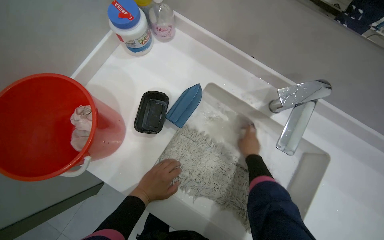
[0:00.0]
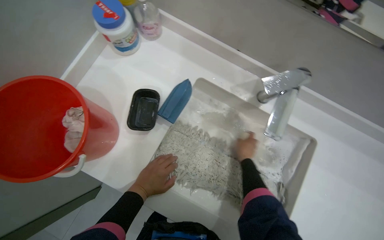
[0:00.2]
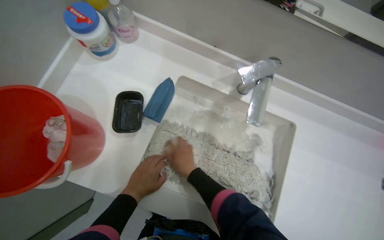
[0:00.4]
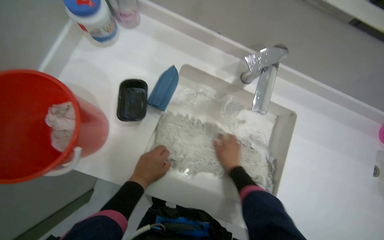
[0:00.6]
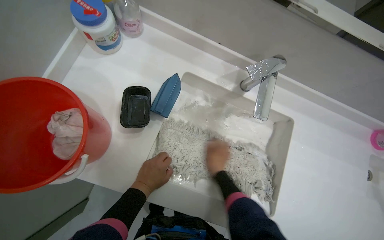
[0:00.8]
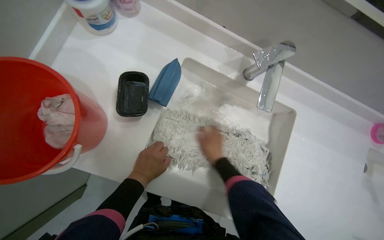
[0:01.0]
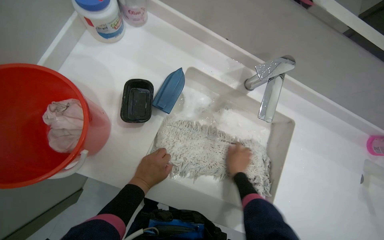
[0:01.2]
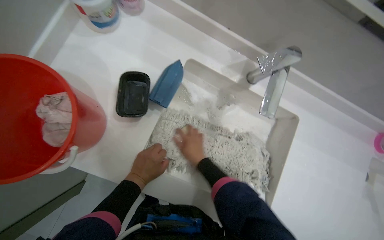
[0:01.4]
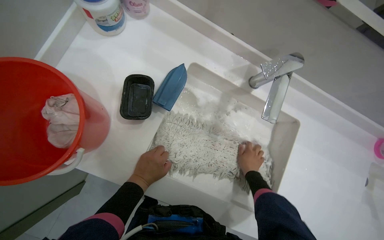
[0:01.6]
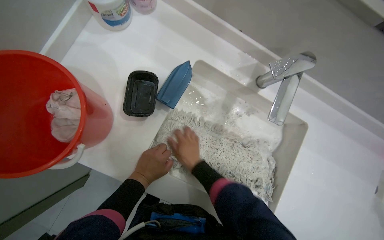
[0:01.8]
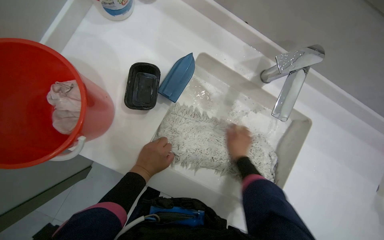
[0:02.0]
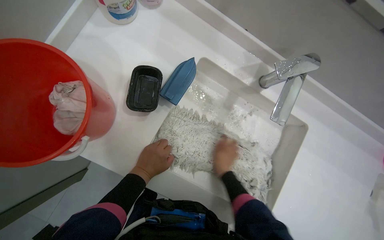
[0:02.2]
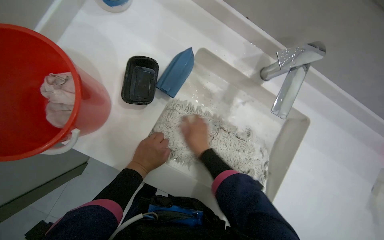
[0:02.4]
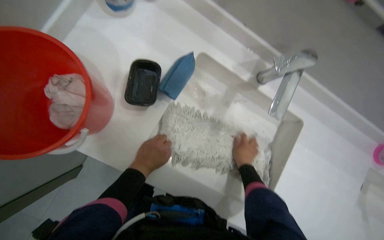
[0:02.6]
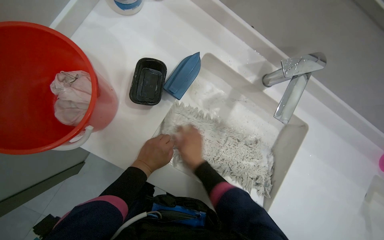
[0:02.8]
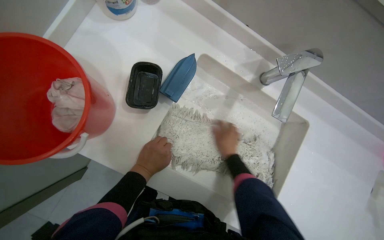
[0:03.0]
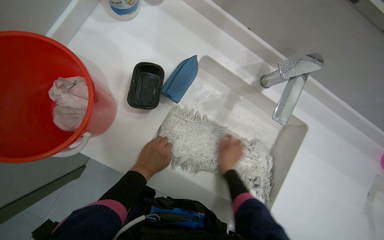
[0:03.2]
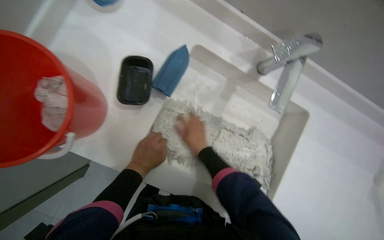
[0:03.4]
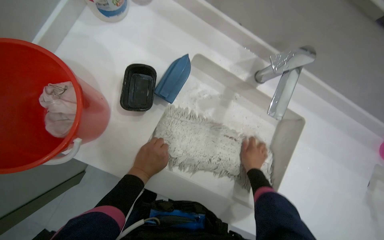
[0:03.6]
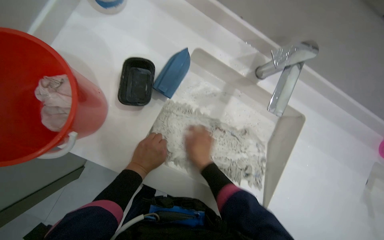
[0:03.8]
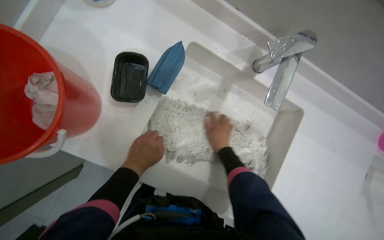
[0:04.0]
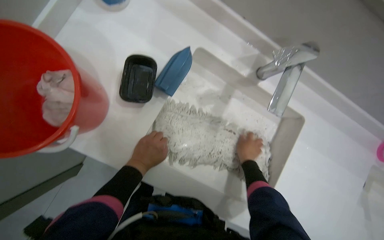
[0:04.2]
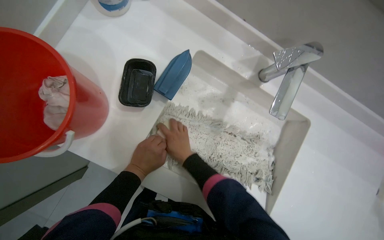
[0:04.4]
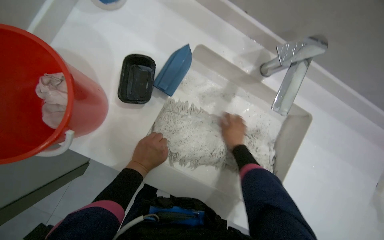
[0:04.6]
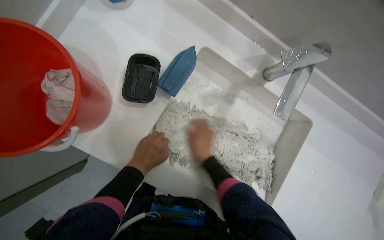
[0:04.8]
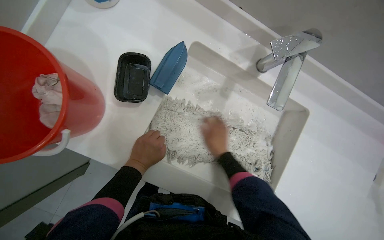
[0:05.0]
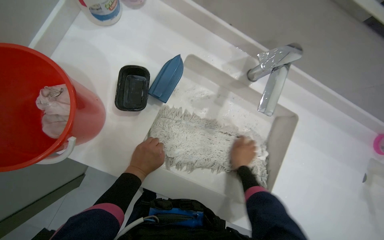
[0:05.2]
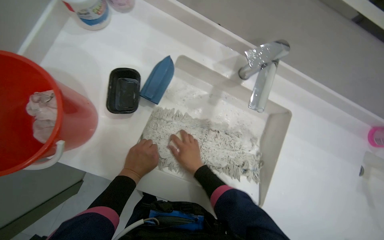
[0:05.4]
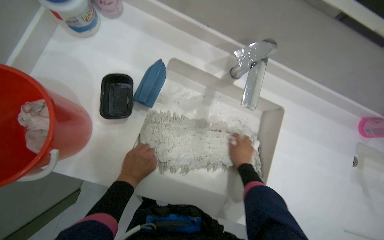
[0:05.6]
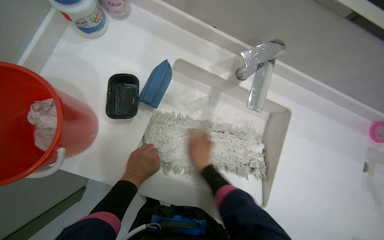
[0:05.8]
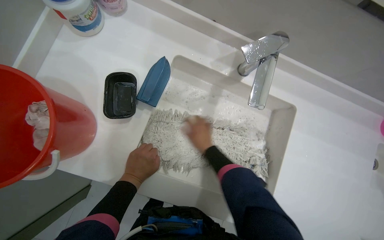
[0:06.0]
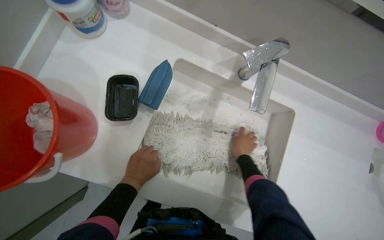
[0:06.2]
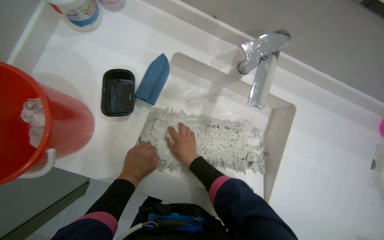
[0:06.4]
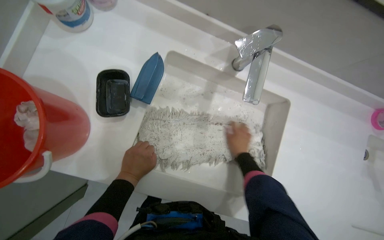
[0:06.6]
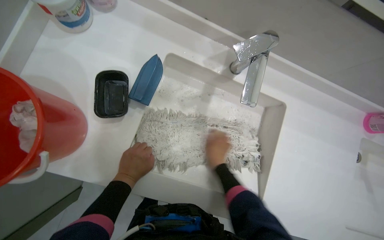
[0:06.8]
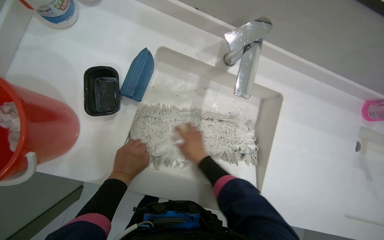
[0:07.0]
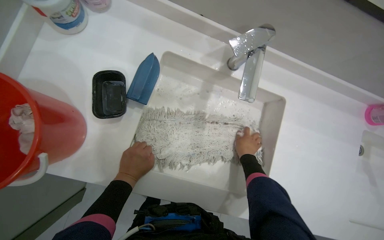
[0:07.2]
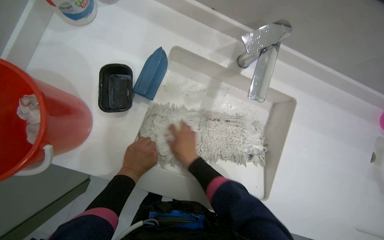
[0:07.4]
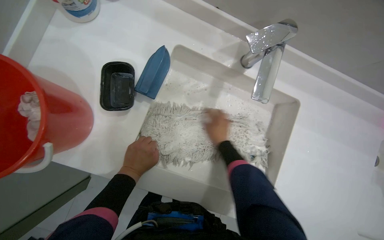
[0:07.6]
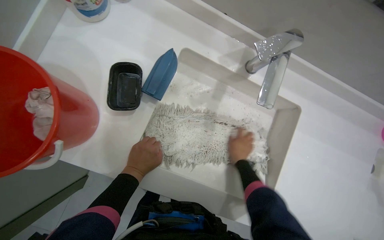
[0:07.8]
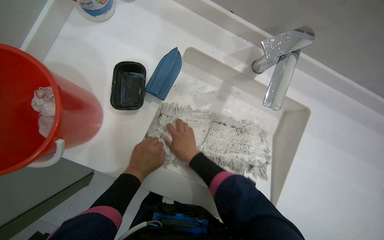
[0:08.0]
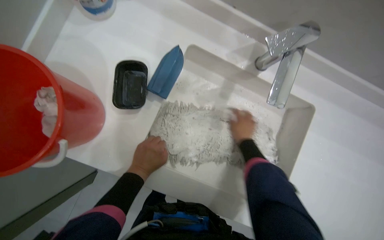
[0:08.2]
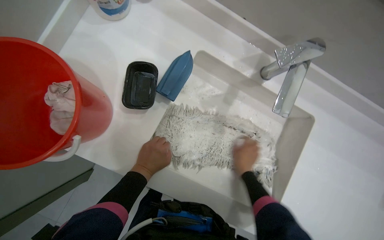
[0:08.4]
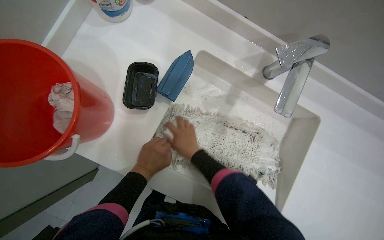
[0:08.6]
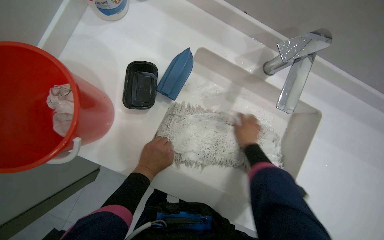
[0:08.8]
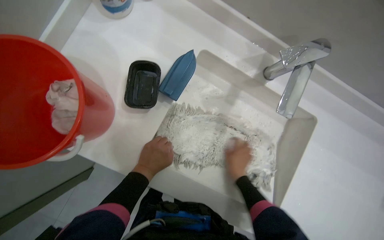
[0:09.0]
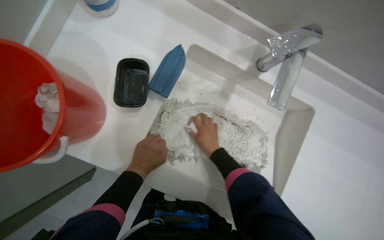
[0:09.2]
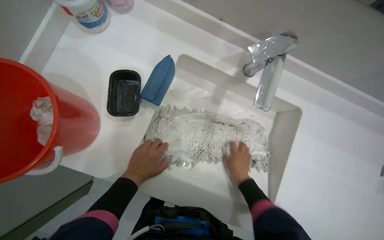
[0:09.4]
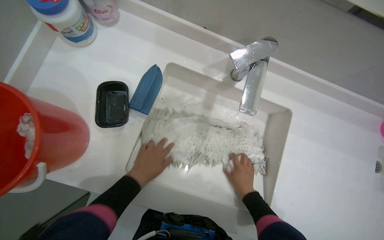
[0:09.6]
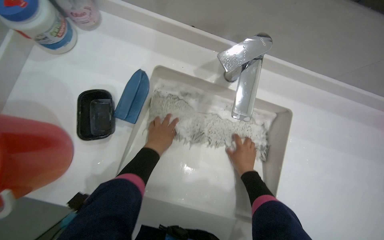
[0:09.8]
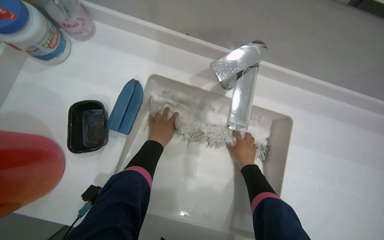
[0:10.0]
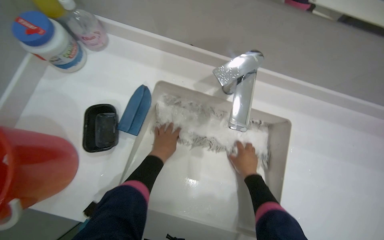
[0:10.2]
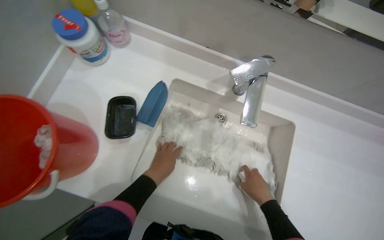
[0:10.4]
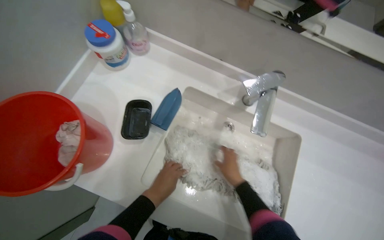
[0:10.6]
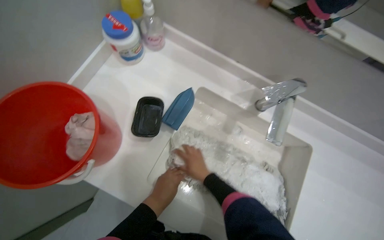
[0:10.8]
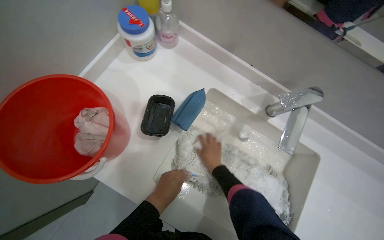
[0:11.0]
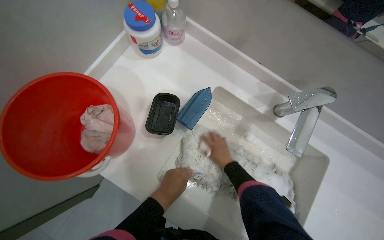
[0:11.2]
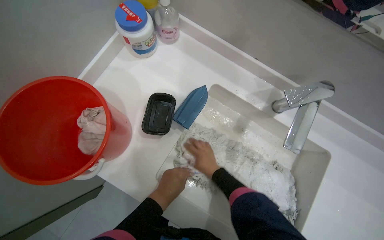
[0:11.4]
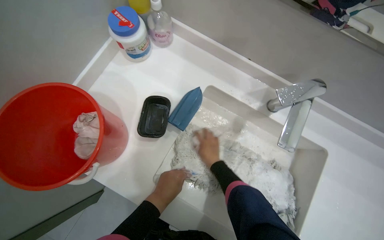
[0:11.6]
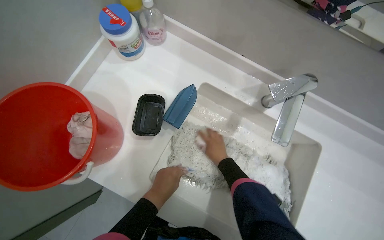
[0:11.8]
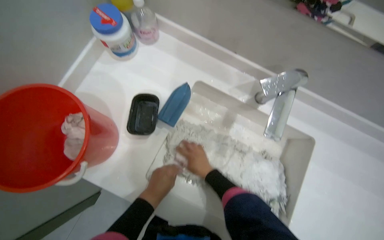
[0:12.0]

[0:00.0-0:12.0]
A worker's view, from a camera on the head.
Job: preparing cleaning supplies.
The whole recording: Washing mop head in sink. The worker rinses the mop head, then scrubs it with soap and a brush, and finally rinses it again in the sink.
0:00.0 to 0:01.6: The right hand reaches roughly 15 cm to the left, then returns.
0:01.6 to 0:03.0: The right hand moves roughly 15 cm to the left and comes back.
0:03.0 to 0:04.4: The right hand moves left and right over some 20 cm, changing direction 3 times.
0:04.4 to 0:06.0: The right hand travels to the left and back again, approximately 15 cm each way.
0:06.0 to 0:07.6: The right hand moves about 15 cm to the left and comes back.
0:07.6 to 0:09.0: The right hand swings left and right, approximately 25 cm each way, with 3 reversals.
0:09.0 to 0:10.4: The right hand travels to the right by roughly 10 cm.
0:10.4 to 0:12.0: The right hand travels to the left and up the picture by approximately 25 cm.

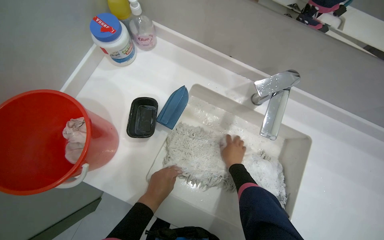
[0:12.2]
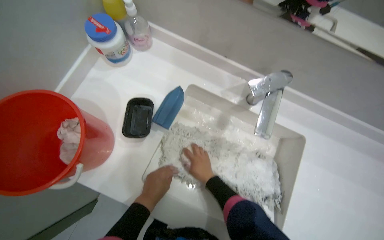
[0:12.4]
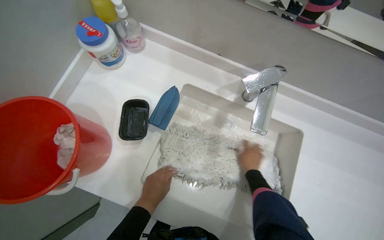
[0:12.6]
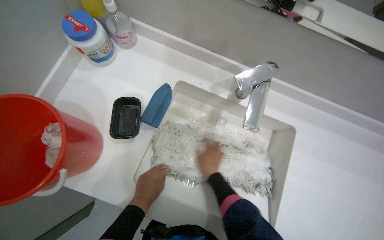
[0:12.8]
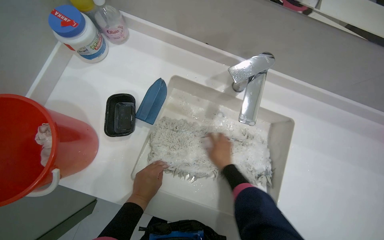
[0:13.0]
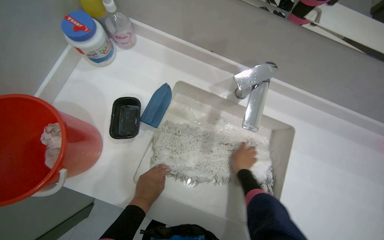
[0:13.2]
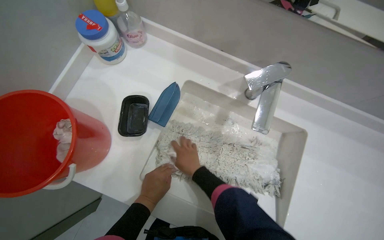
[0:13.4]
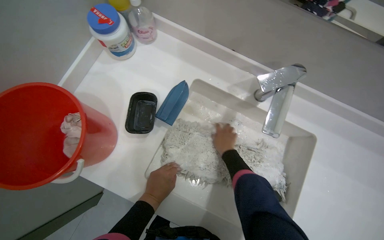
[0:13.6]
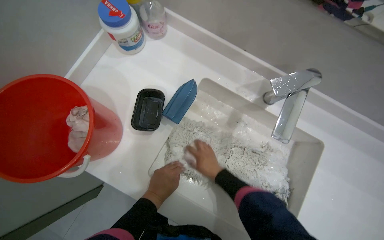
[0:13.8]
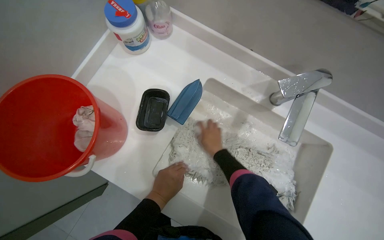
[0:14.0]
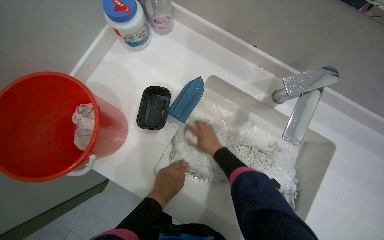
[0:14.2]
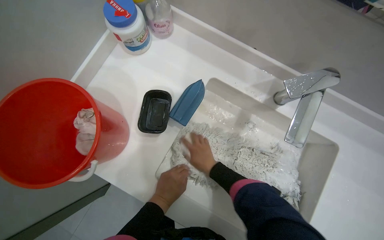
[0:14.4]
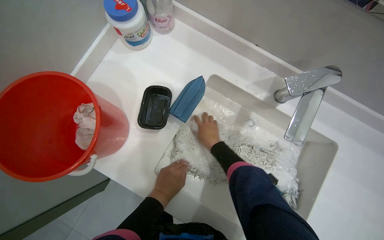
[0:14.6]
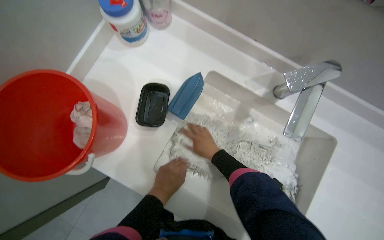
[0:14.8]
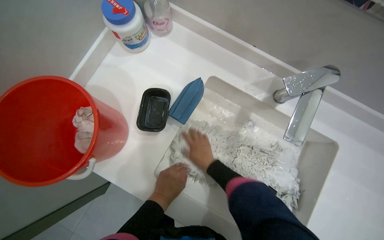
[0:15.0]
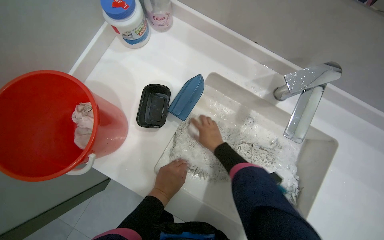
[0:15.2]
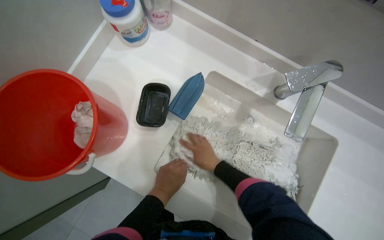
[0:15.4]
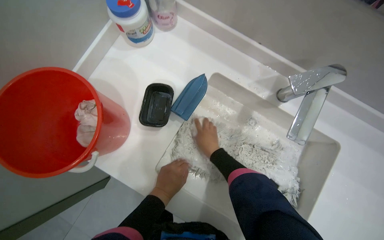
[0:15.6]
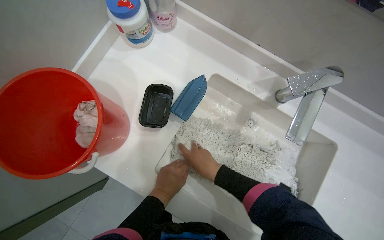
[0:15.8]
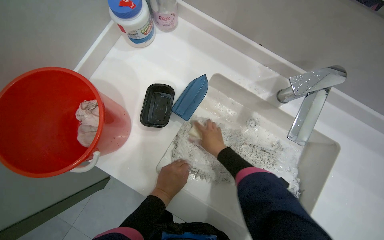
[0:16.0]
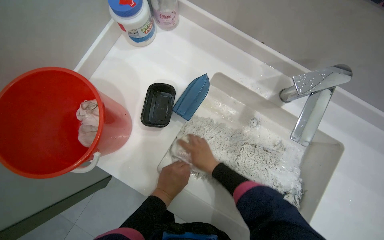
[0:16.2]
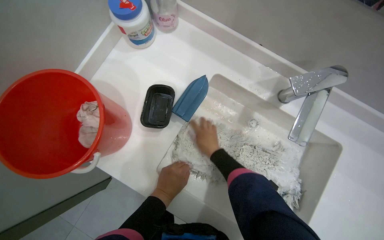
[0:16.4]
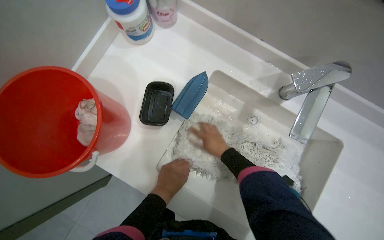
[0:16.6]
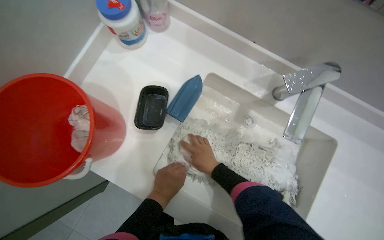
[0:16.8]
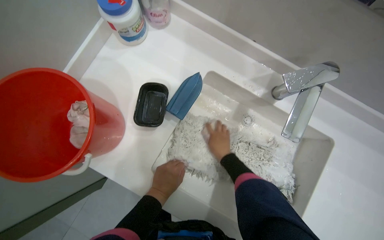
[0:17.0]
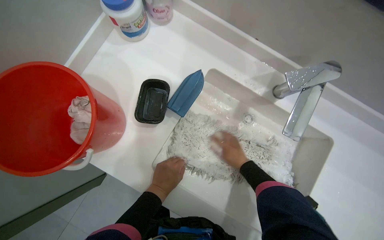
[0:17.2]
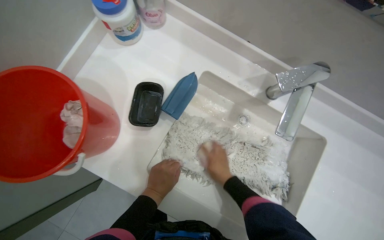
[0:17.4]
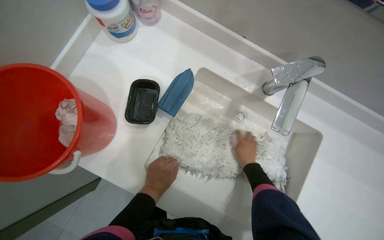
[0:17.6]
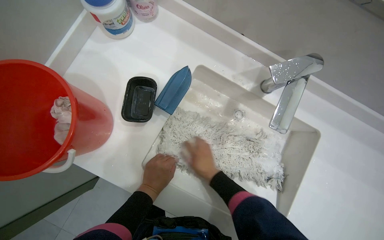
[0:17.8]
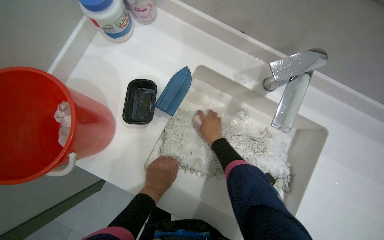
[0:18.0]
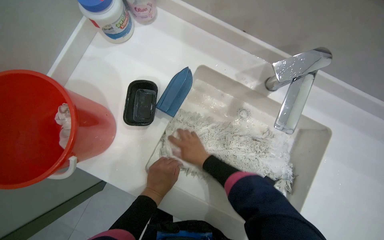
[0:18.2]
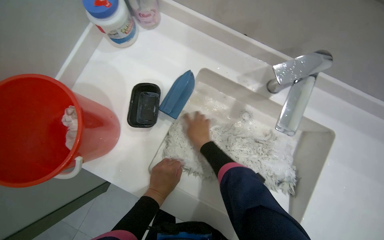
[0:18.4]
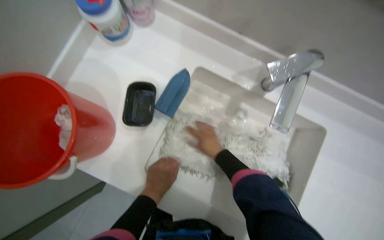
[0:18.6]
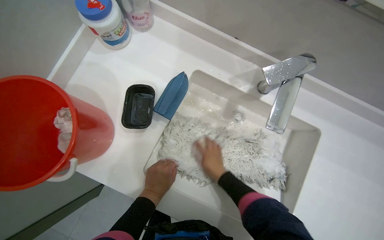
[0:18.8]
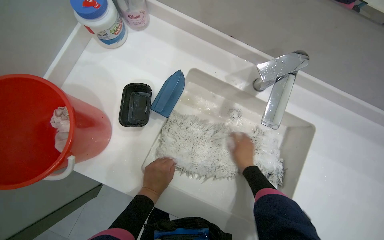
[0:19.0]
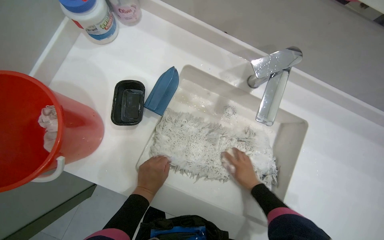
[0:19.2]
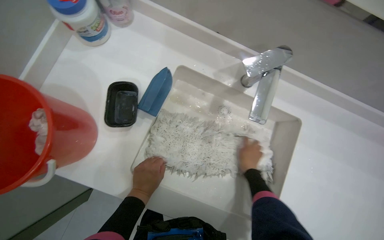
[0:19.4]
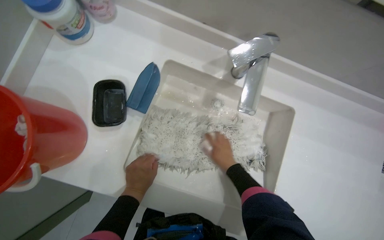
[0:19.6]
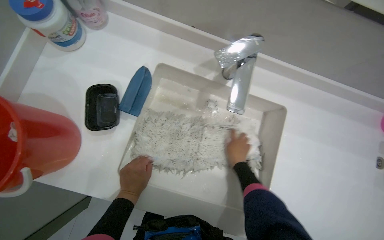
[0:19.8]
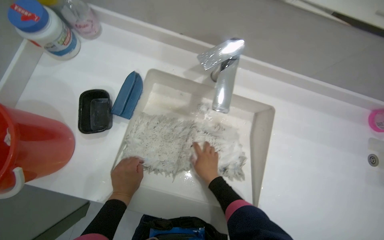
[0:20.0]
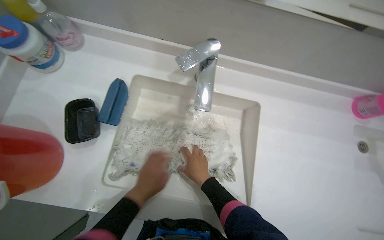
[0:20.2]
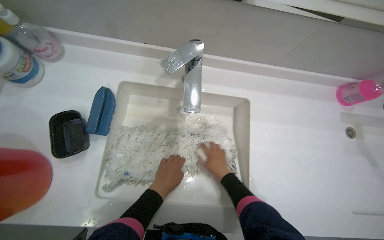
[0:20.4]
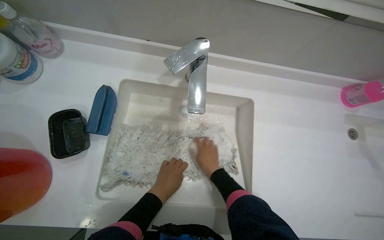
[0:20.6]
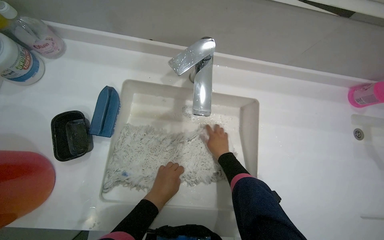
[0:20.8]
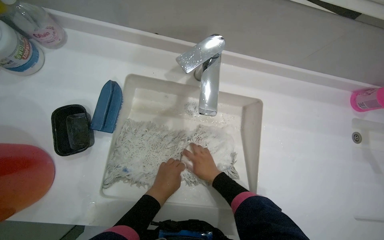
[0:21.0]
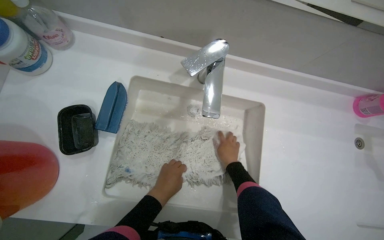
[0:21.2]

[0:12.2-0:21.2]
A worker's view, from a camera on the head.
Job: preparing cleaning supplies.
The whole recording: Washing mop head in sink. The worker rinses the mop head, then scrubs it with soap and a brush, and finally rinses it again in the sink.
0:12.2 to 0:13.8: The right hand goes left and right, about 20 cm each way, reversing 4 times.
0:13.8 to 0:15.2: The hands are busy where they are.
0:18.2 to 0:19.8: The right hand travels to the right by approximately 20 cm.
0:19.8 to 0:21.2: The right hand moves some 10 cm to the left and comes back. The left hand shifts roughly 10 cm to the right.
